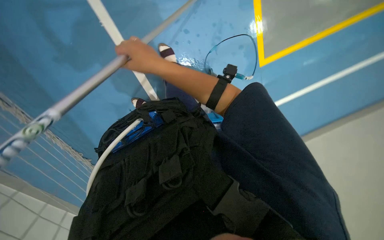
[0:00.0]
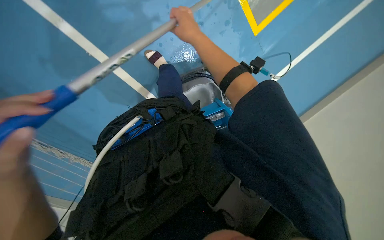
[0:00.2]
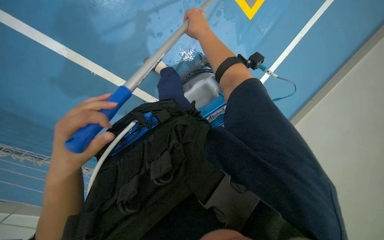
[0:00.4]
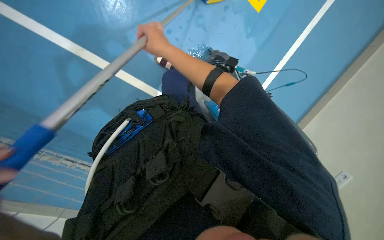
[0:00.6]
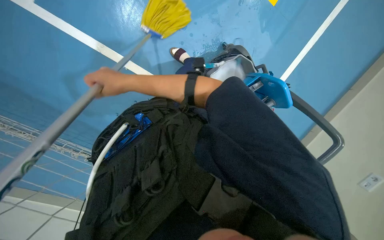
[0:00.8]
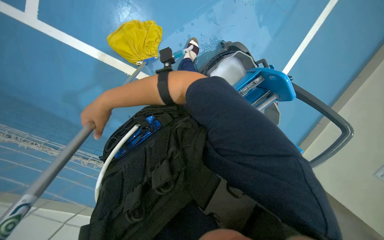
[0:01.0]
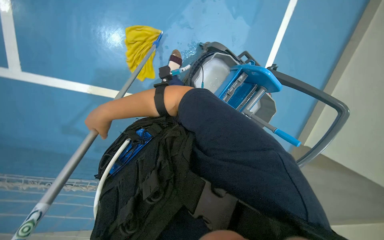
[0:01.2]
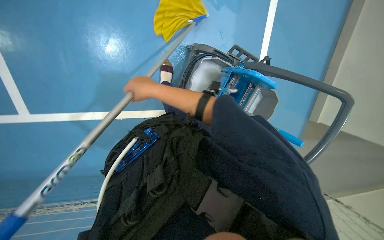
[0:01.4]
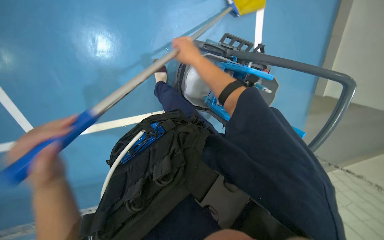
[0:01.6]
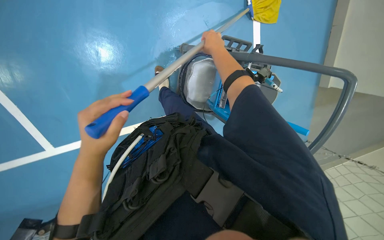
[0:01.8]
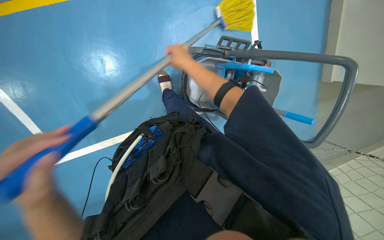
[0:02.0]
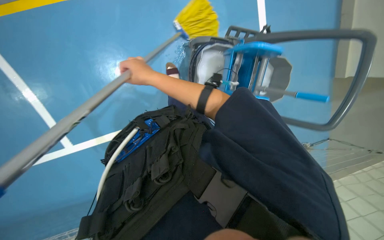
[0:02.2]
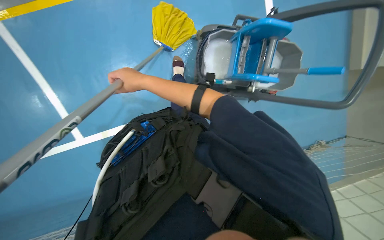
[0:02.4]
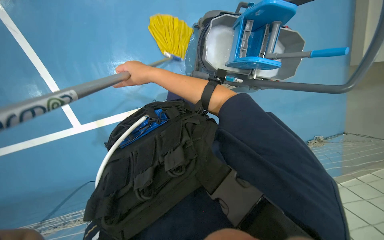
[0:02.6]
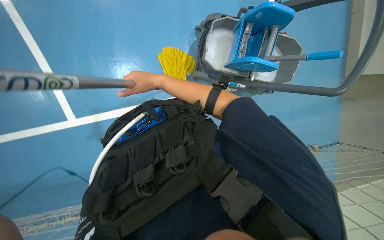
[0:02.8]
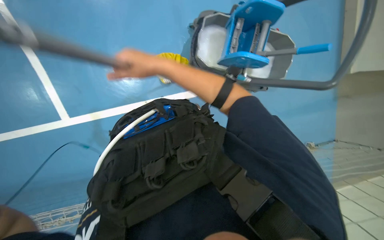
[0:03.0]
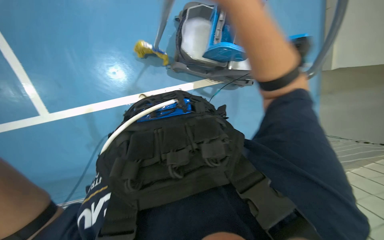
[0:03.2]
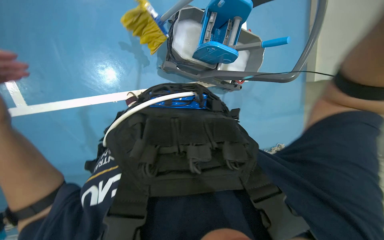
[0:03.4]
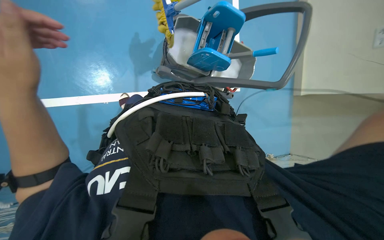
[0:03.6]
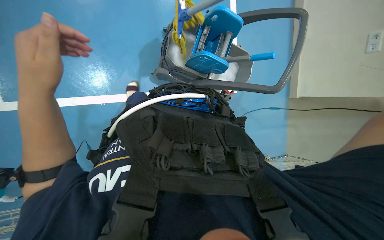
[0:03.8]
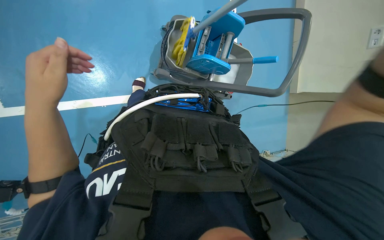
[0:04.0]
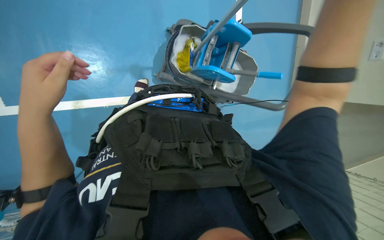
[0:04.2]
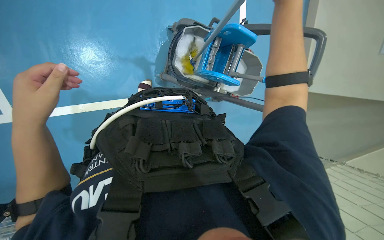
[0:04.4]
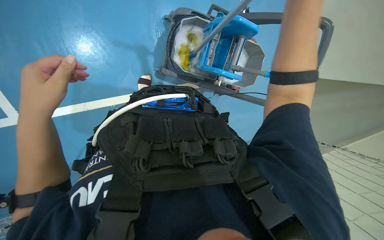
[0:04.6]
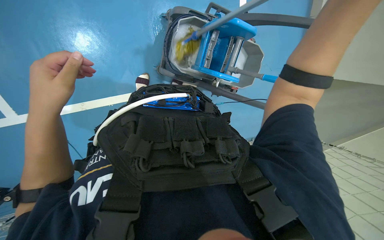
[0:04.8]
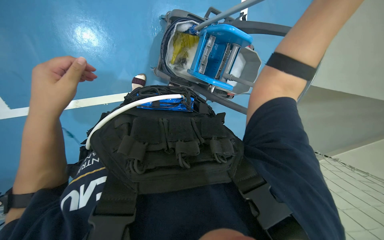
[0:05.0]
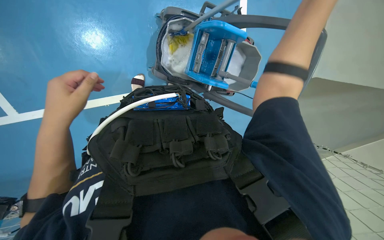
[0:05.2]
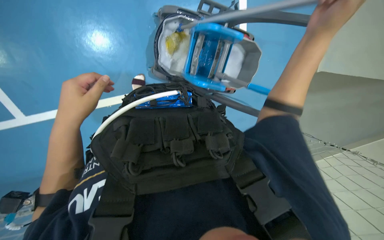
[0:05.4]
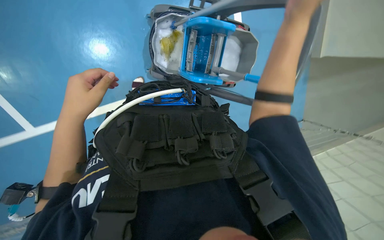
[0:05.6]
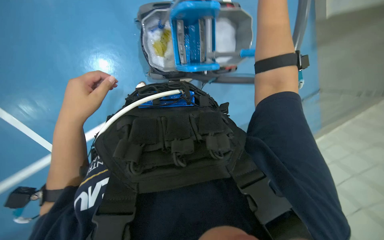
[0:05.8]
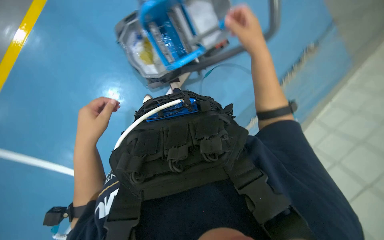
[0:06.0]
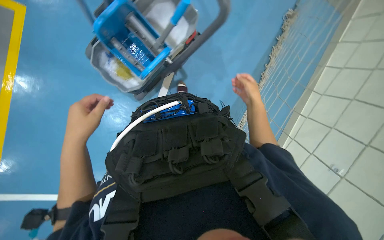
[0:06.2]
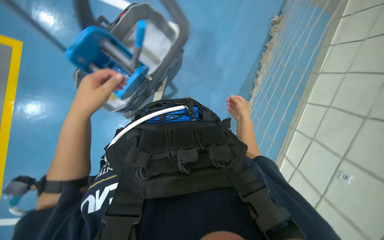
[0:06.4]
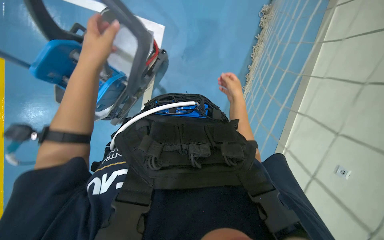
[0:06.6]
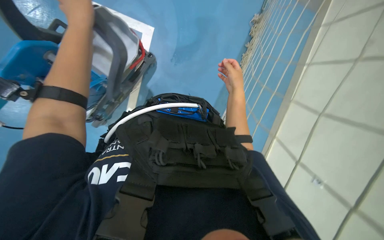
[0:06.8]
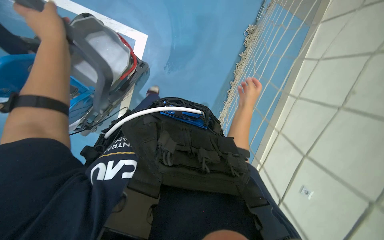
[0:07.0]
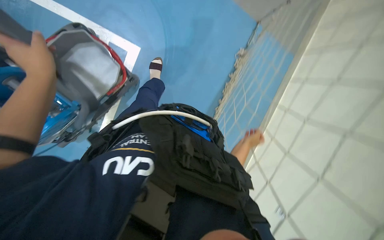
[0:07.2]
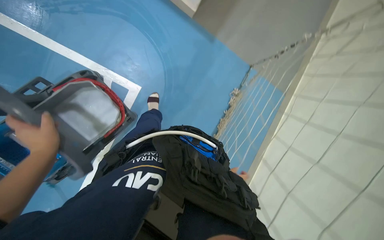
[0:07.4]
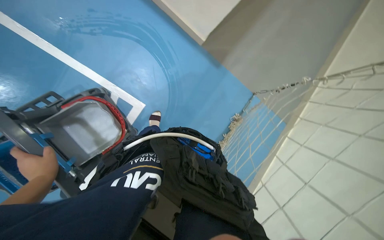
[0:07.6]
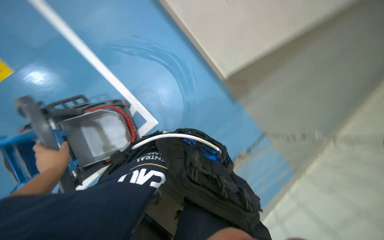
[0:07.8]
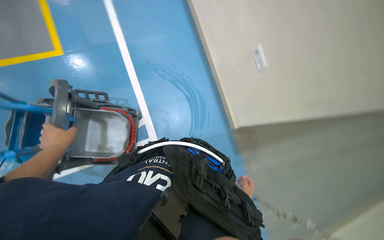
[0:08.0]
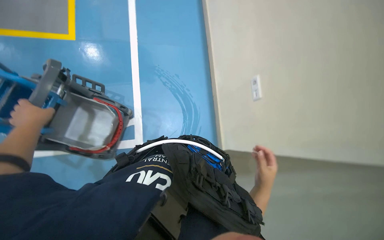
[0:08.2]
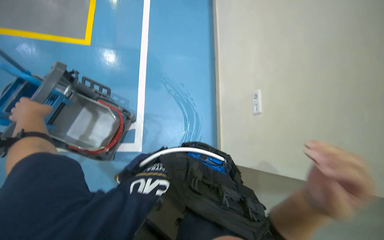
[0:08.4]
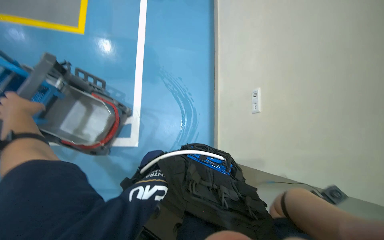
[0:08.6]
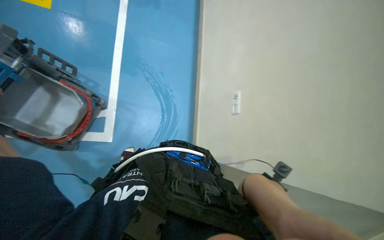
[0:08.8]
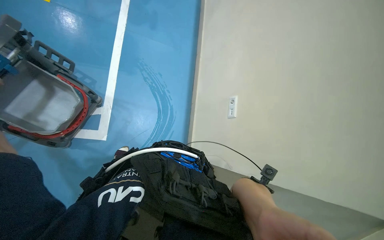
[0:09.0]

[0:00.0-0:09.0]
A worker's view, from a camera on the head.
Job: mopping floor.
The whole recording: Mopping floor. The worker mops the floor with a yellow mop, periodically rinsing and wringing it in a bucket.
0:00.0 to 0:01.6: The wearer looks roughly 15 degrees further downward. The right hand goes left and right, about 35 cm each way, reversing 2 times.
0:04.4 to 0:06.0: The scene rotates counterclockwise by approximately 40 degrees.
0:06.0 to 0:07.6: The wearer looks roughly 15 degrees further upward. The right hand goes up and down the picture, some 60 cm each way, reversing 2 times; the left hand travels to the left by roughly 20 cm, and goes up the picture and returns, some 30 cm each way.
0:07.6 to 0:09.0: The camera pitches upward, by some 30 degrees. Everything in view rotates roughly 60 degrees clockwise.

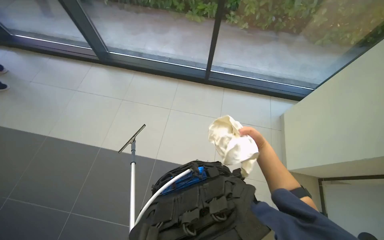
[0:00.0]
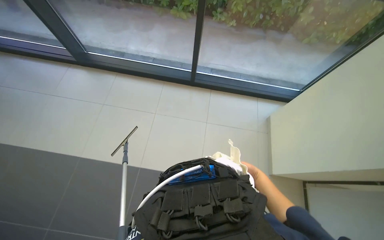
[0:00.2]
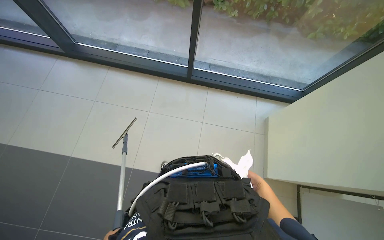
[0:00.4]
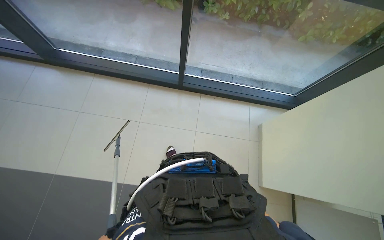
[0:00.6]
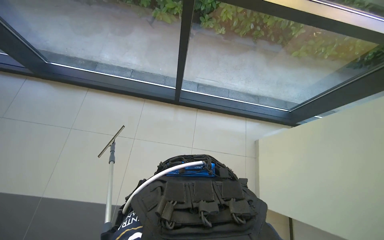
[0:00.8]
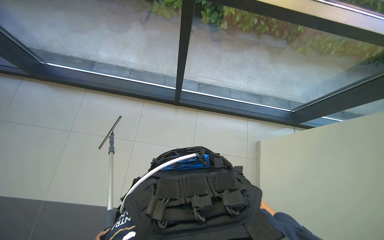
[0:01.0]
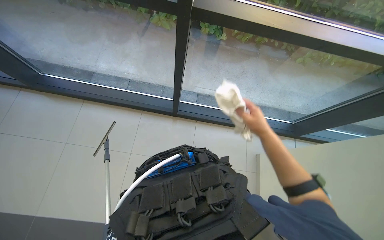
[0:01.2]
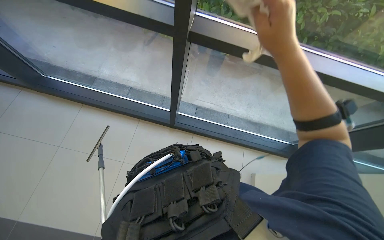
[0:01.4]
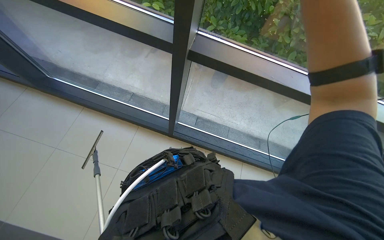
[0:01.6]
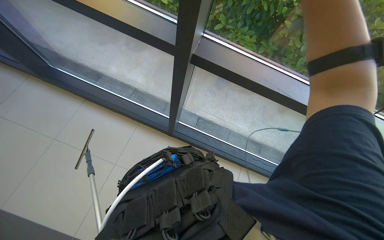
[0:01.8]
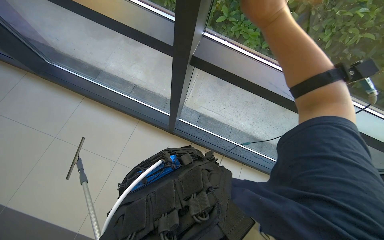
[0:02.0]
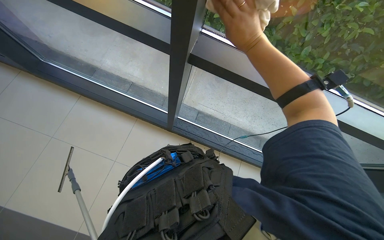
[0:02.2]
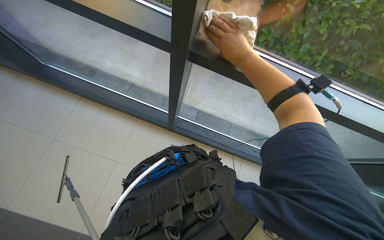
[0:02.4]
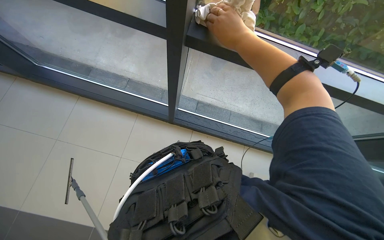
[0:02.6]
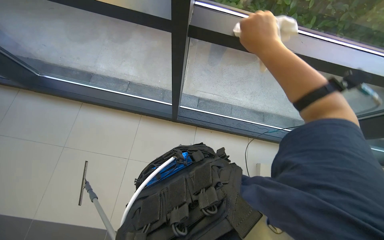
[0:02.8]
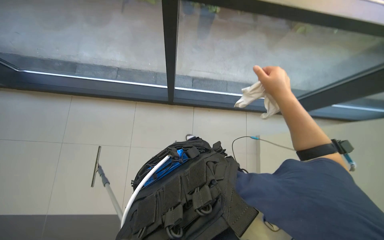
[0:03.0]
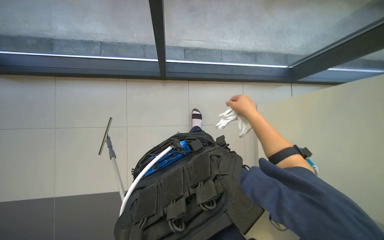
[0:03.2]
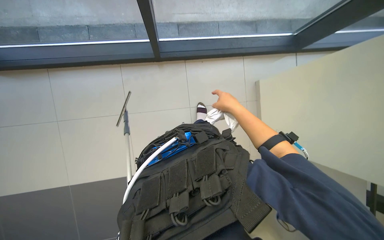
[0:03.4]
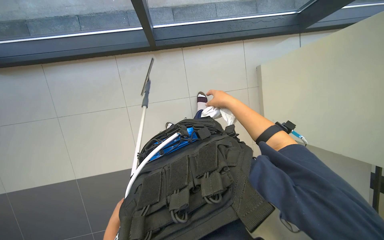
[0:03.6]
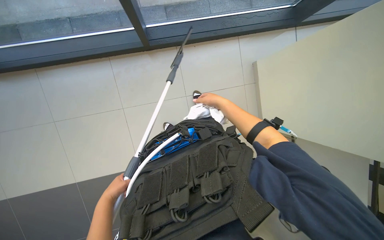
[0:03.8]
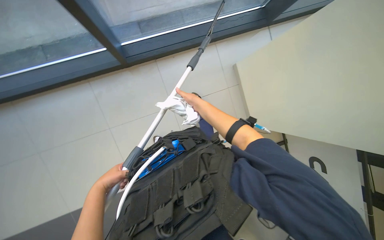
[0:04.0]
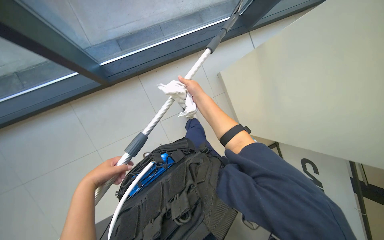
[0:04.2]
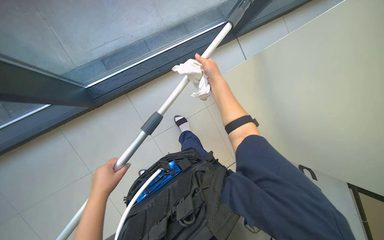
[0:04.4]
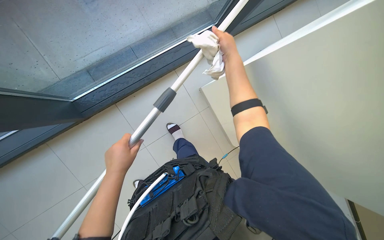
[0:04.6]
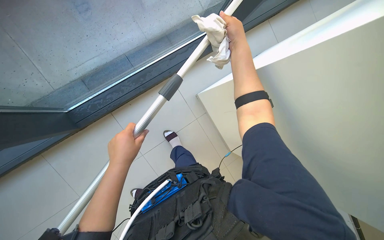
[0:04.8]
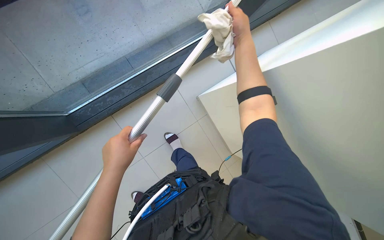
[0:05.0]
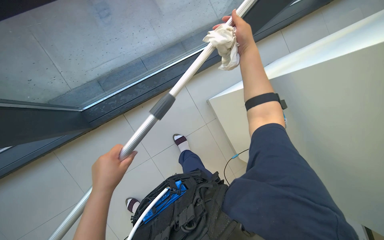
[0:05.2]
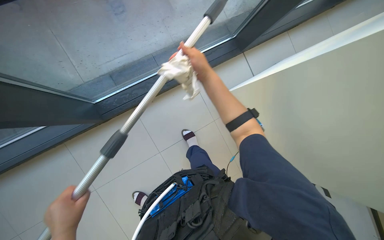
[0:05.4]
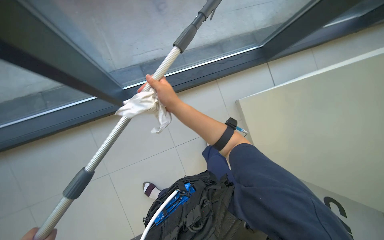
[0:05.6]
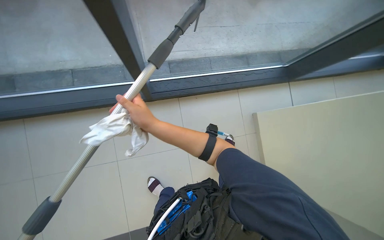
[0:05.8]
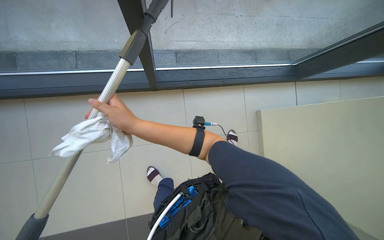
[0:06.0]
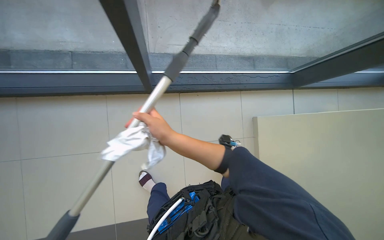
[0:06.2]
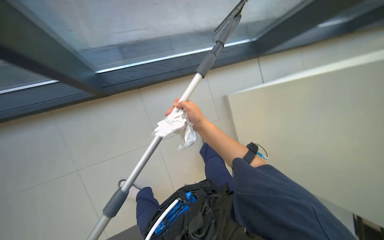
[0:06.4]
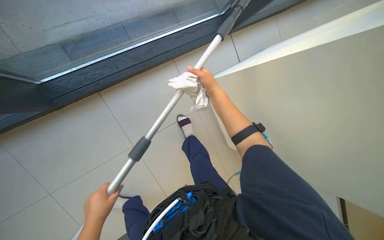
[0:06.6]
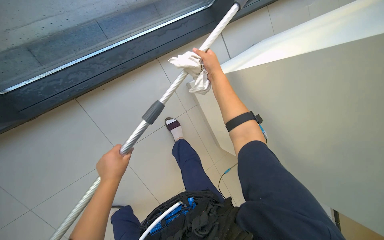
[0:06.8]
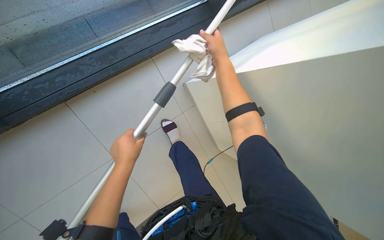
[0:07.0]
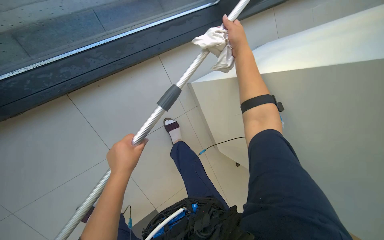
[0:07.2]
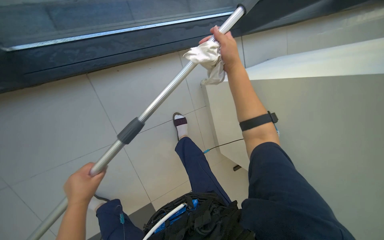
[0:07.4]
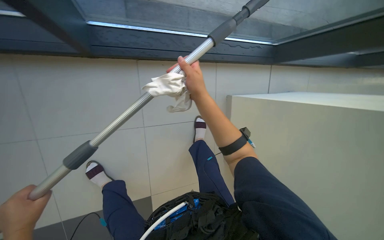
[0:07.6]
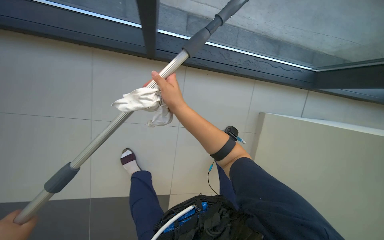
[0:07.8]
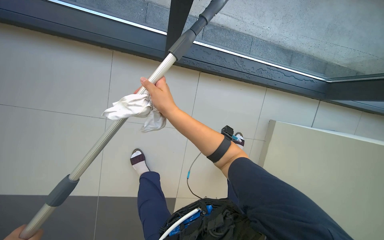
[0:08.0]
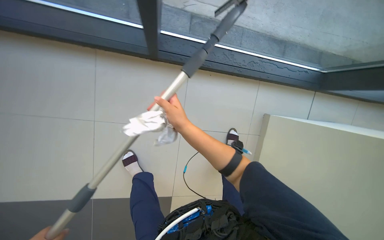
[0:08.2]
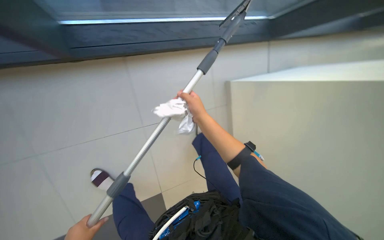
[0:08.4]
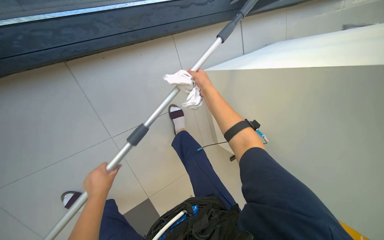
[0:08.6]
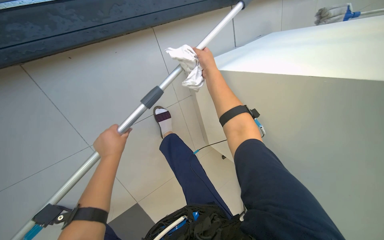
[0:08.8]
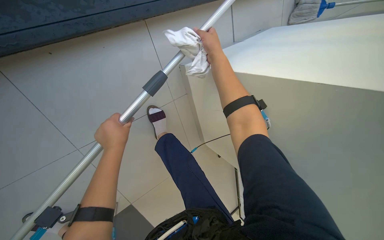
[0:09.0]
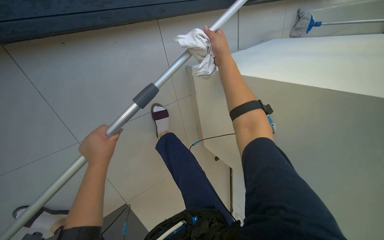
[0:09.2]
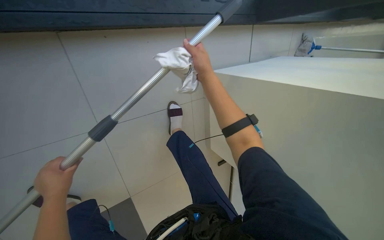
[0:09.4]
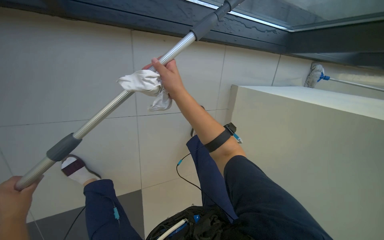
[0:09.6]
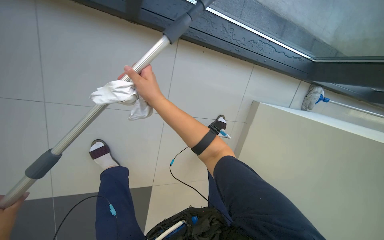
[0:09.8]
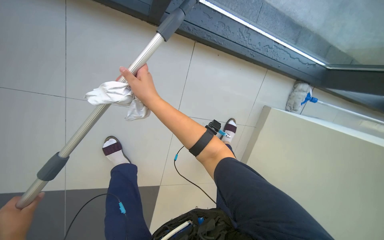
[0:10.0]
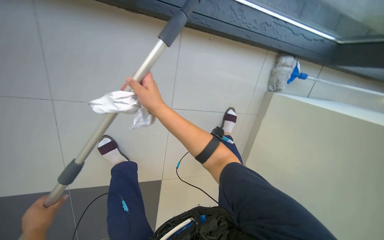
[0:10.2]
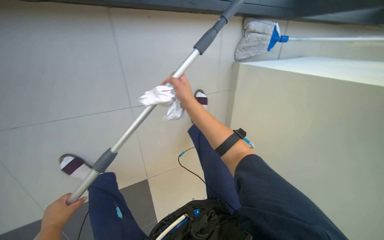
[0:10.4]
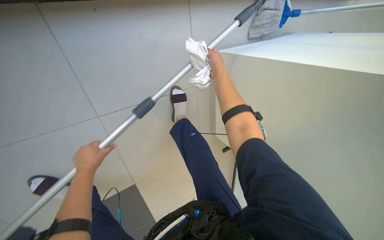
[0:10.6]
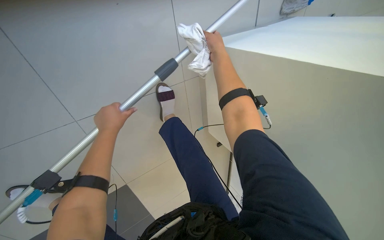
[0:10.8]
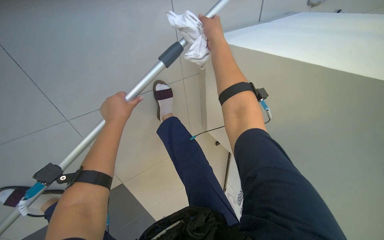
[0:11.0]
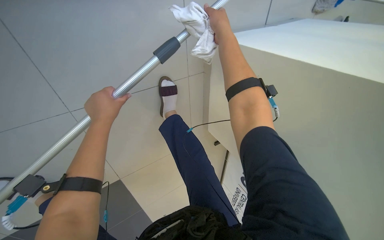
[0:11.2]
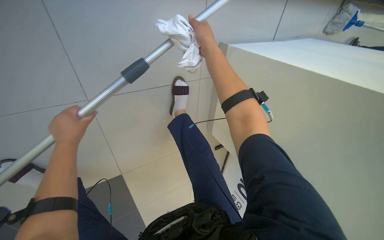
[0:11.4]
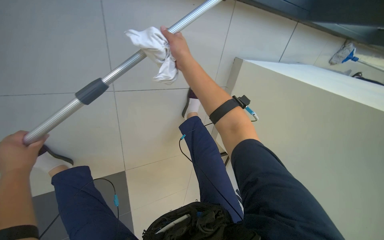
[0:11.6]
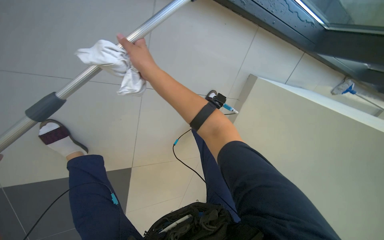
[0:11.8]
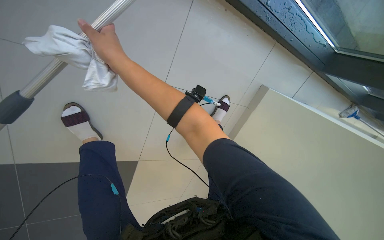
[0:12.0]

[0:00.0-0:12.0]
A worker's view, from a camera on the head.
Job: cleaning windows.
The whole recording: Wiping glass frames with cloth. The worker uses a pole with a squeegee and wipes glass frames with a cloth.
0:00.0 to 0:01.6: The head travels about 70 cm.
0:01.6 to 0:03.0: The right hand moves down the picture and farther from the camera, about 30 cm.
0:03.0 to 0:04.4: The wearer looks some 15 degrees further downward. The scene turns about 30 degrees counterclockwise in the picture.
0:04.4 to 0:06.0: The right hand heads to the left and down the picture, covering approximately 25 cm.
0:07.6 to 0:09.0: The right hand moves to the right and up the picture, roughly 35 cm.
